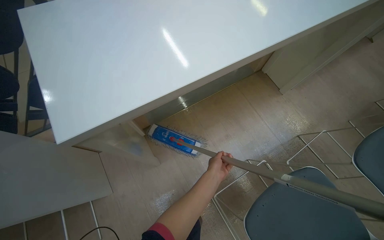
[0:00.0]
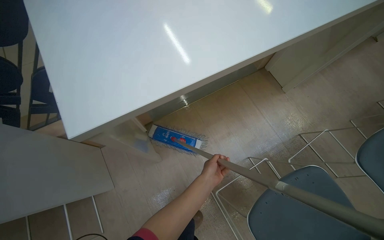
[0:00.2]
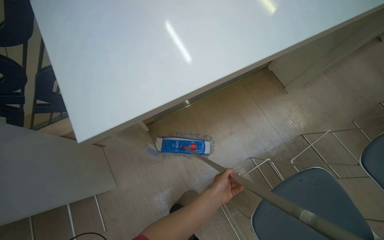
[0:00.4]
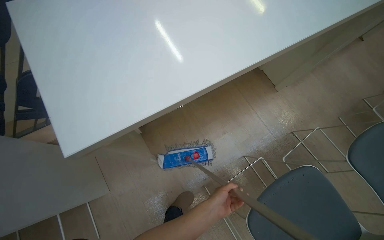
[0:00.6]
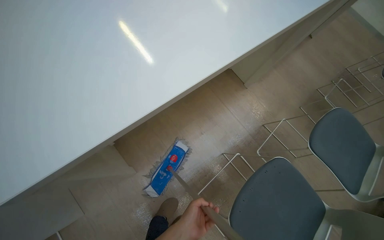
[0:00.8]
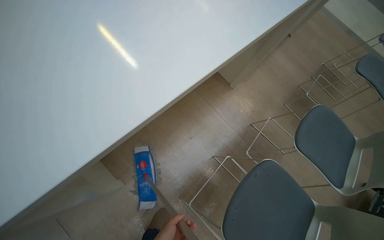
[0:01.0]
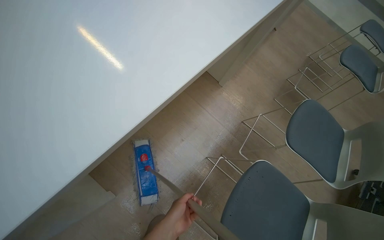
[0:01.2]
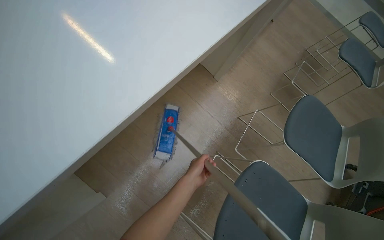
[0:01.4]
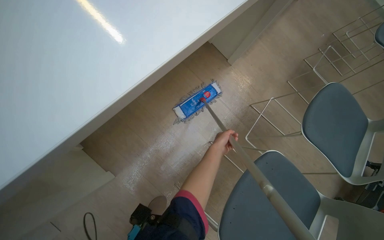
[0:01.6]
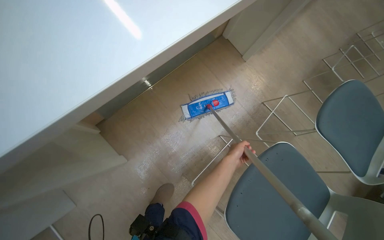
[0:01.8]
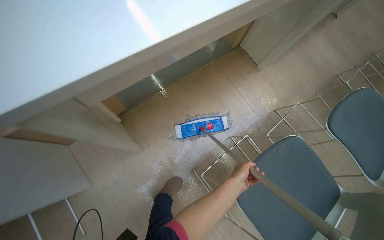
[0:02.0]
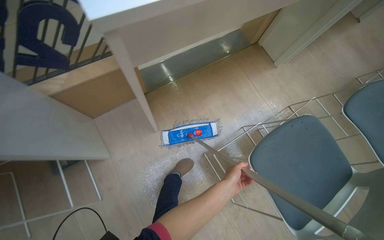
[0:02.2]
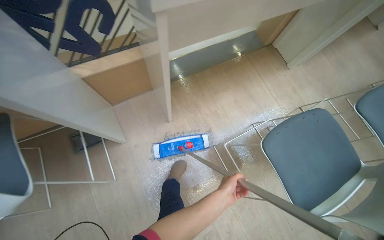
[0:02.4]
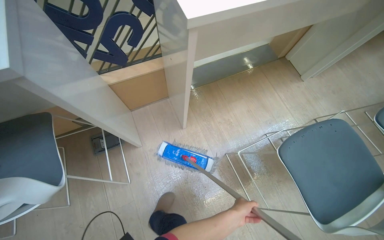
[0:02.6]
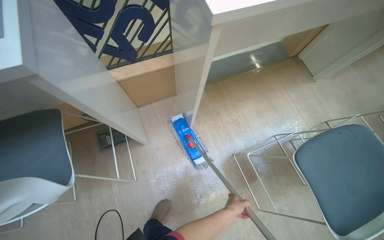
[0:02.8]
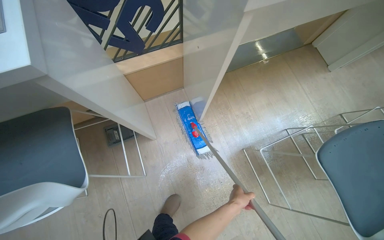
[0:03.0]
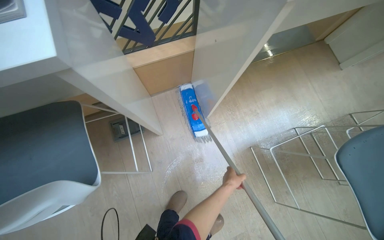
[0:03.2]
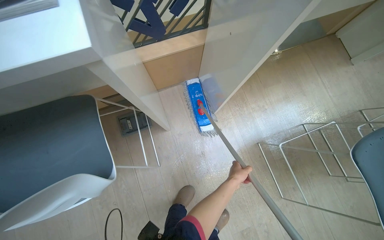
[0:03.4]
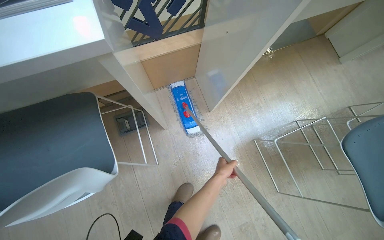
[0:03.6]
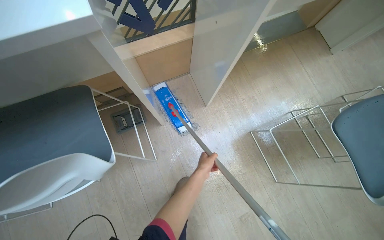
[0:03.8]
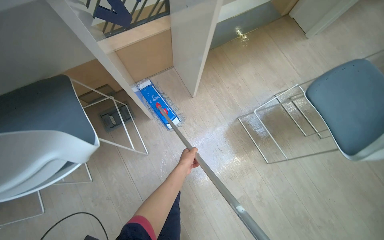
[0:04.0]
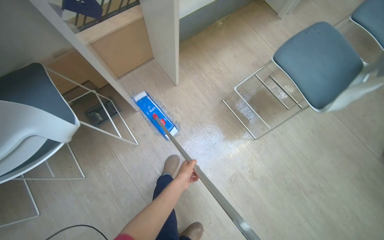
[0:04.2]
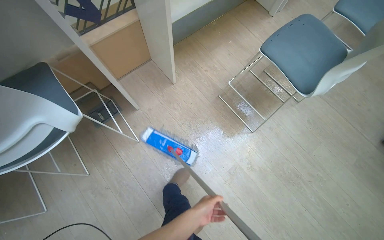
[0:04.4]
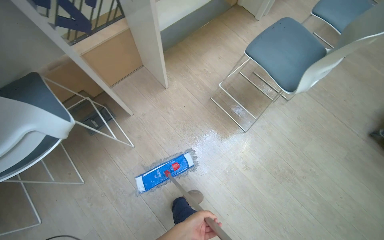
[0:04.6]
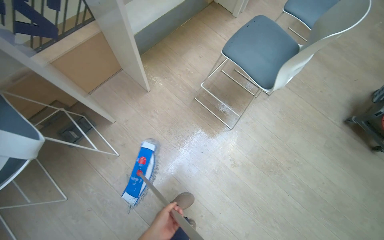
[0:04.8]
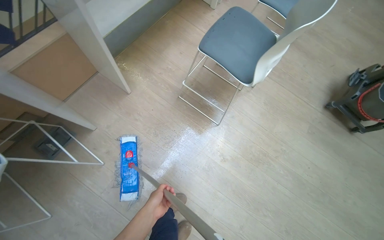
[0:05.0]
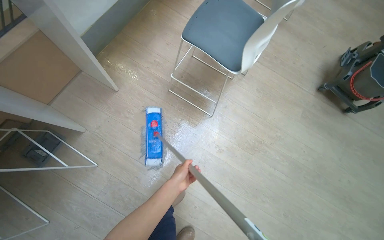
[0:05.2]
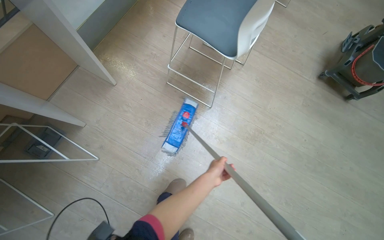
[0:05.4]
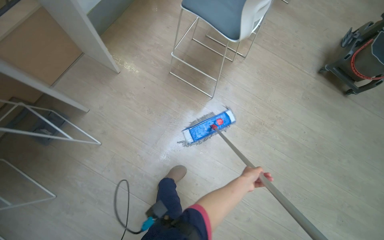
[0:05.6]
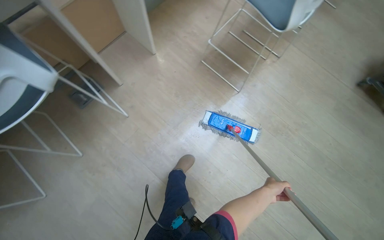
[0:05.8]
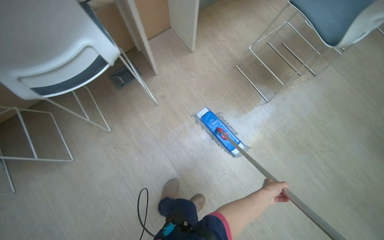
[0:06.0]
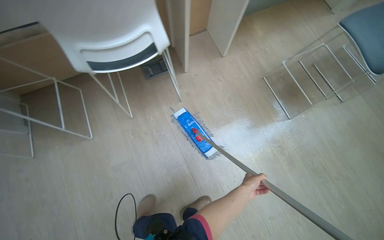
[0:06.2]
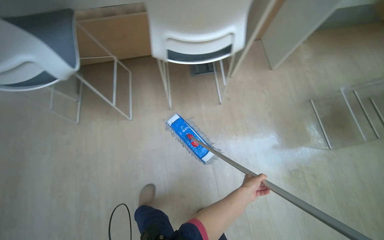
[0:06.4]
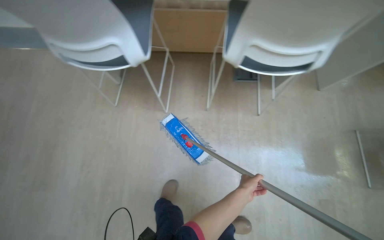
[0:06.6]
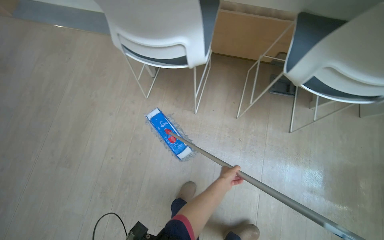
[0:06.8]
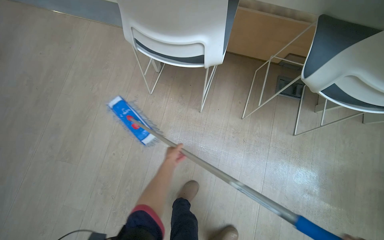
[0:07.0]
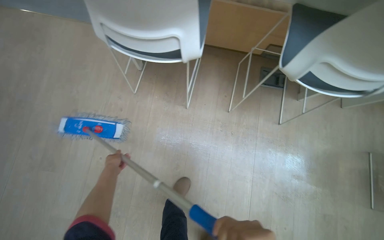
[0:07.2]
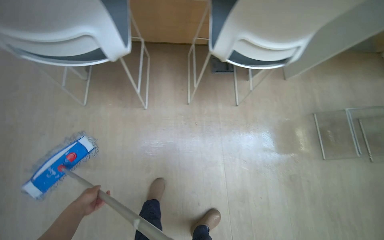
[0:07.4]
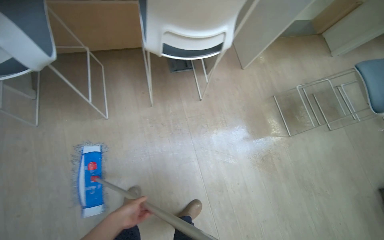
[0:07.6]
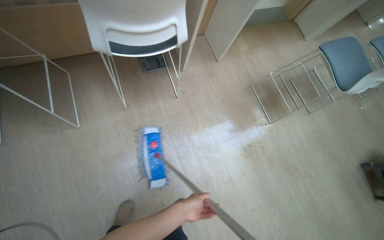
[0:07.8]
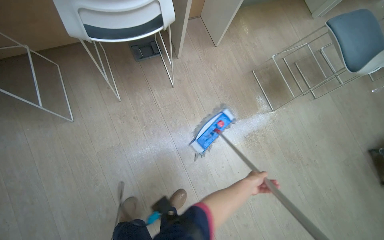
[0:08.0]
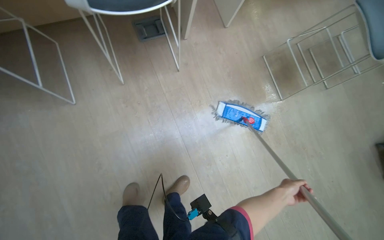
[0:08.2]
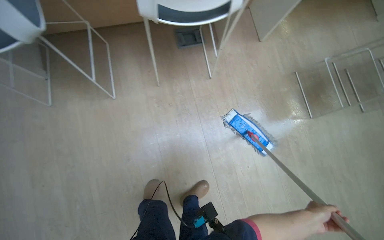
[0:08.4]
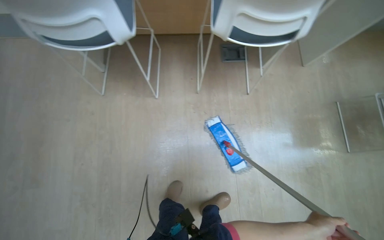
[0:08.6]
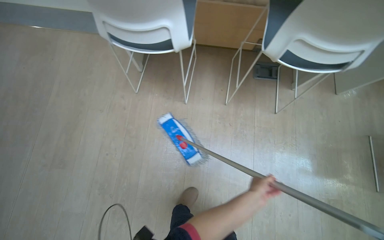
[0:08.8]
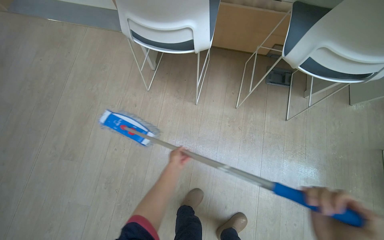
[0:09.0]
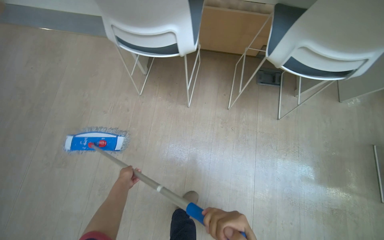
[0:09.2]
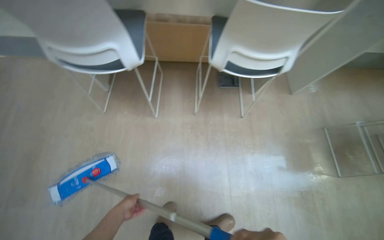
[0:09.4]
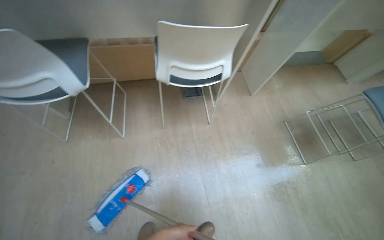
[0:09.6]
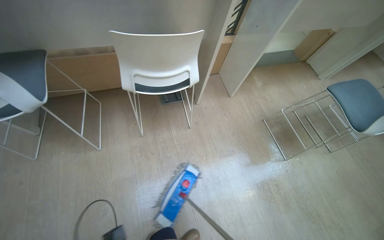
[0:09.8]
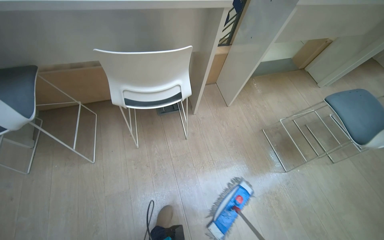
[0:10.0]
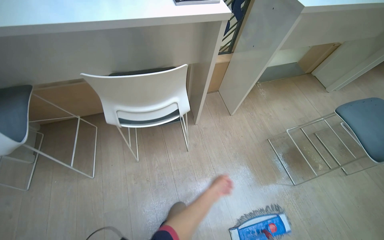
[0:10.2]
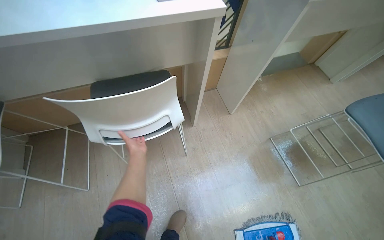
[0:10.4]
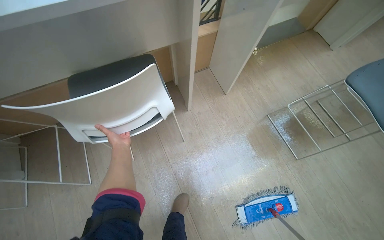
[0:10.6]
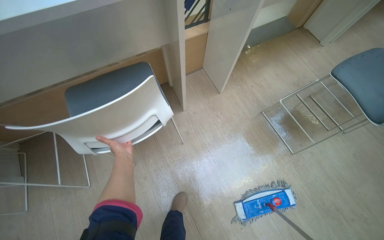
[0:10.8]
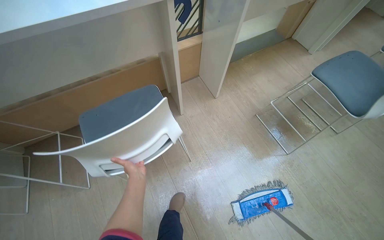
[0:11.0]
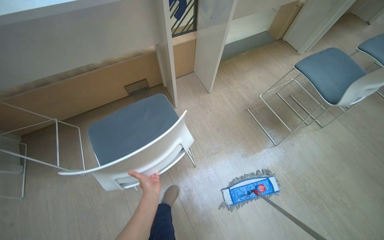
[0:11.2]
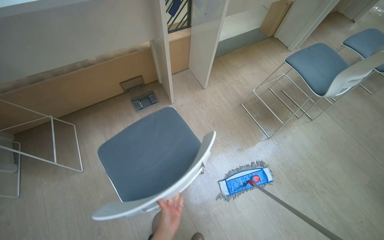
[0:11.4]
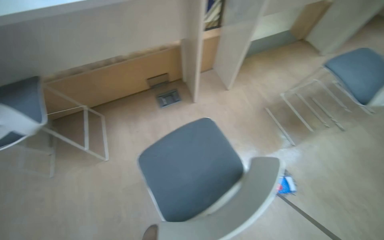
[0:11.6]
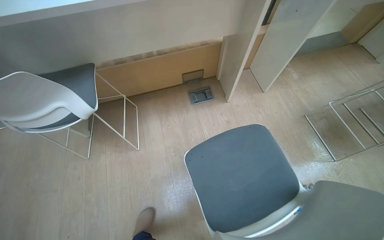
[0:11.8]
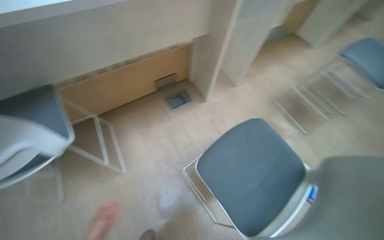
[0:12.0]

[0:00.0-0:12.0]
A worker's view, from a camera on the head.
Job: mopping floor.
The whole recording: Mopping office floor. The worker moves chairs, mops the office floor, and rinses the mop.
0:00.0 to 0:01.6: The head turns to the right by roughly 20 degrees. The left hand travels farther from the camera by roughly 25 cm, and goes down the picture and returns, approximately 5 cm each way.
0:01.6 to 0:03.0: The head travels some 60 cm. The wearer's head swings some 30 degrees to the left.
0:03.0 to 0:04.4: The camera is carried roughly 40 cm.
0:04.4 to 0:06.0: The left hand is displaced to the right by about 20 cm.
0:06.0 to 0:07.6: The wearer moves about 50 cm.
0:07.6 to 0:09.0: The head rotates roughly 30 degrees to the left.
0:09.0 to 0:10.4: The camera is carried about 70 cm. The head turns to the right by about 30 degrees.
0:10.4 to 0:12.0: The head travels roughly 40 cm.

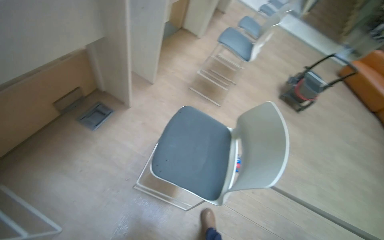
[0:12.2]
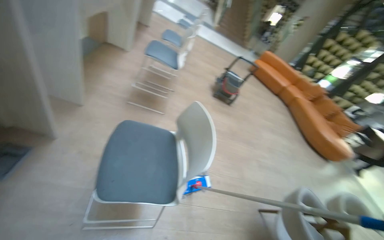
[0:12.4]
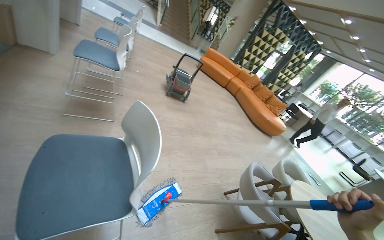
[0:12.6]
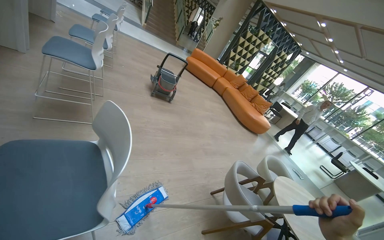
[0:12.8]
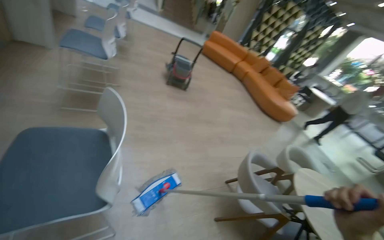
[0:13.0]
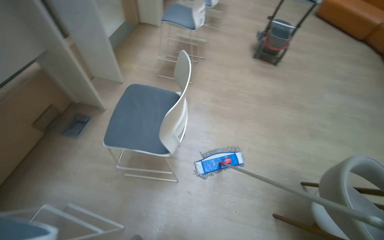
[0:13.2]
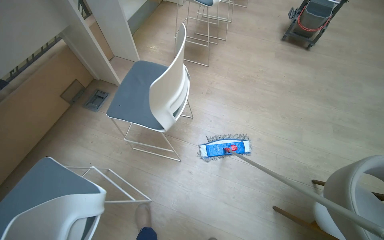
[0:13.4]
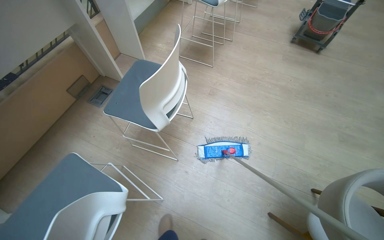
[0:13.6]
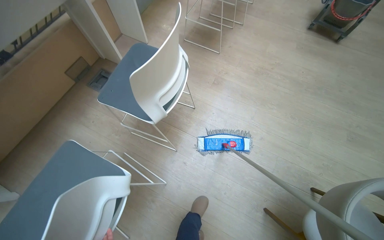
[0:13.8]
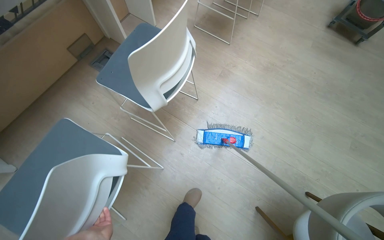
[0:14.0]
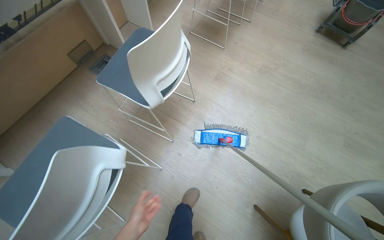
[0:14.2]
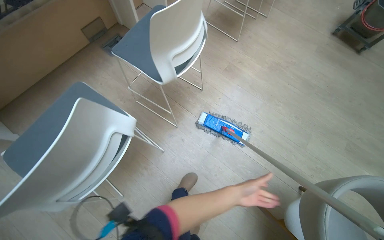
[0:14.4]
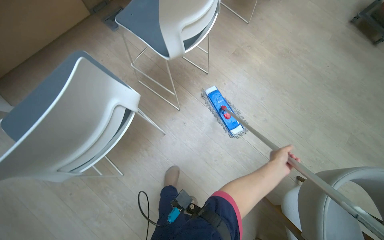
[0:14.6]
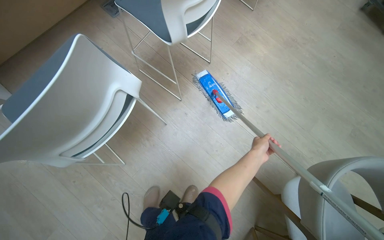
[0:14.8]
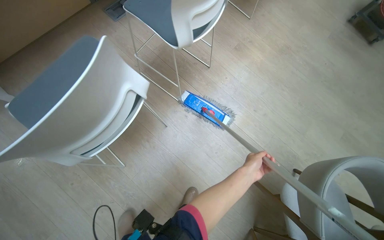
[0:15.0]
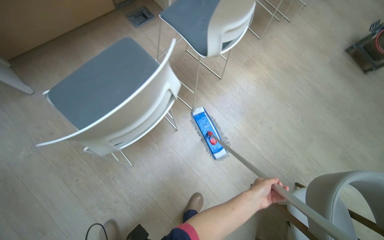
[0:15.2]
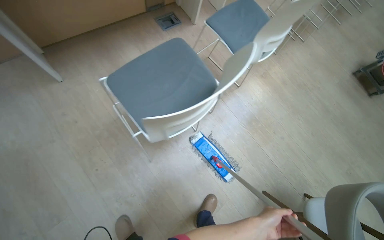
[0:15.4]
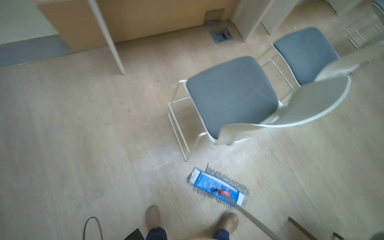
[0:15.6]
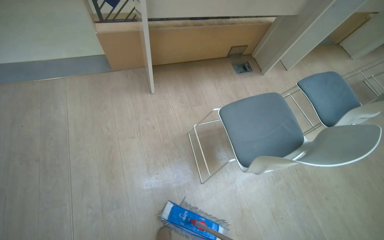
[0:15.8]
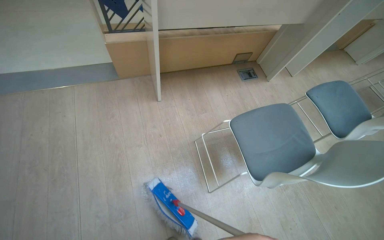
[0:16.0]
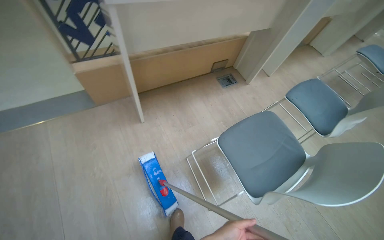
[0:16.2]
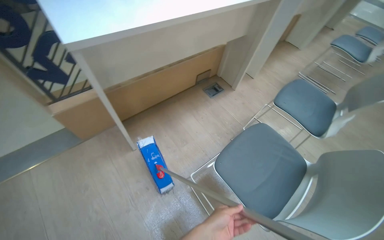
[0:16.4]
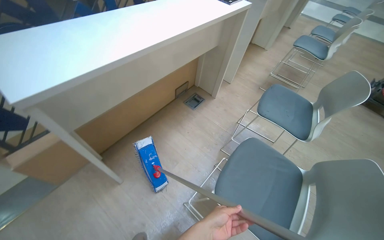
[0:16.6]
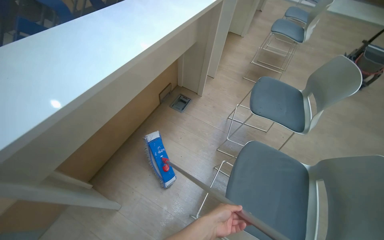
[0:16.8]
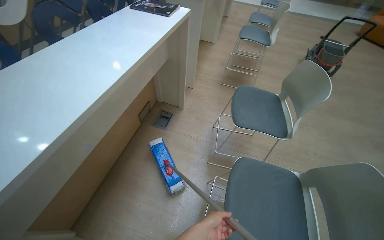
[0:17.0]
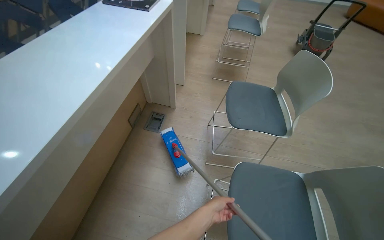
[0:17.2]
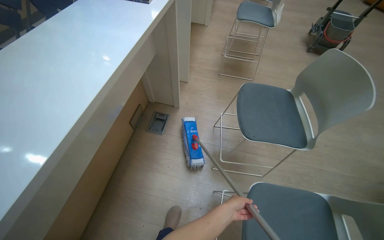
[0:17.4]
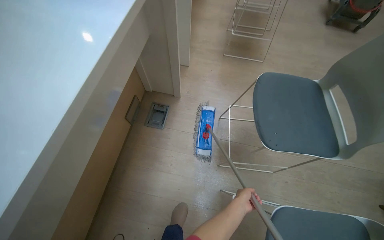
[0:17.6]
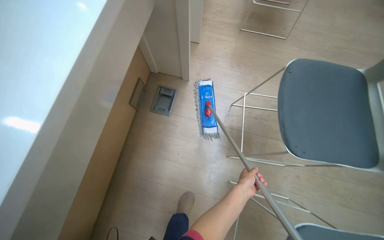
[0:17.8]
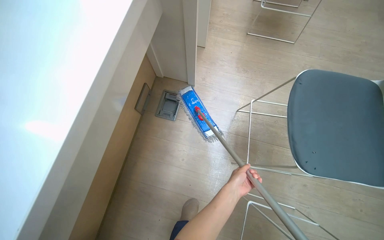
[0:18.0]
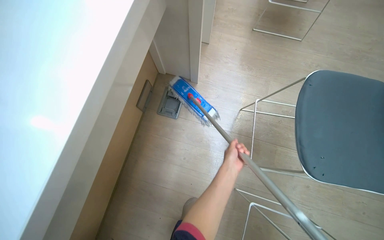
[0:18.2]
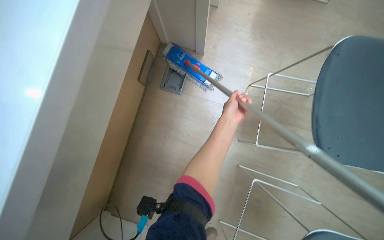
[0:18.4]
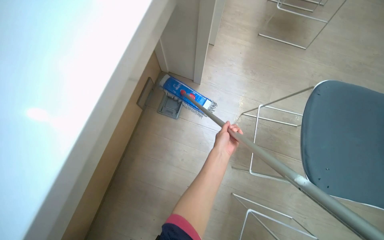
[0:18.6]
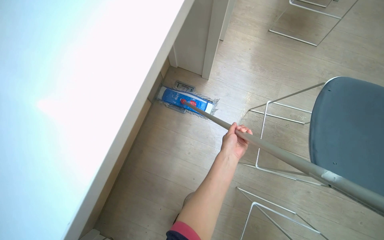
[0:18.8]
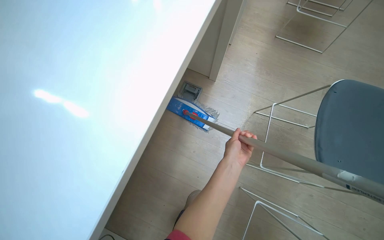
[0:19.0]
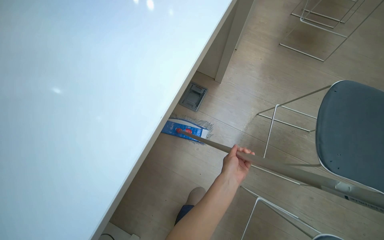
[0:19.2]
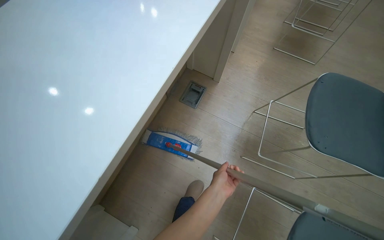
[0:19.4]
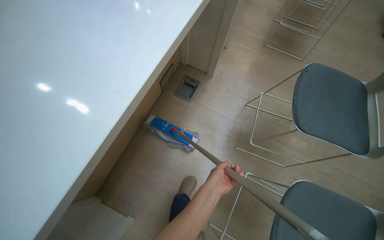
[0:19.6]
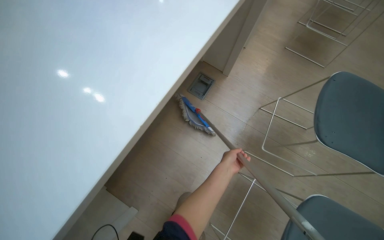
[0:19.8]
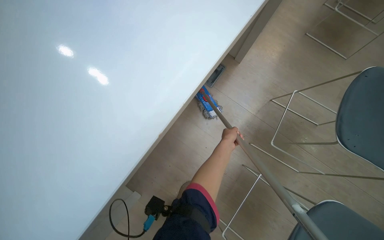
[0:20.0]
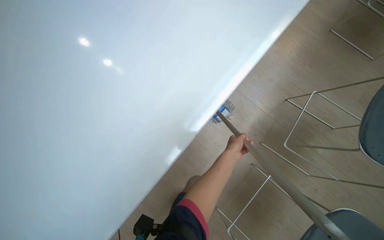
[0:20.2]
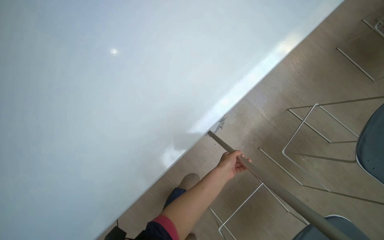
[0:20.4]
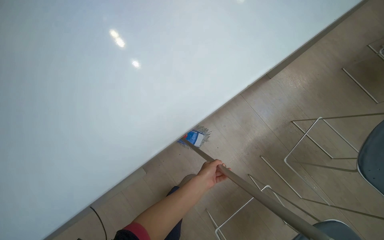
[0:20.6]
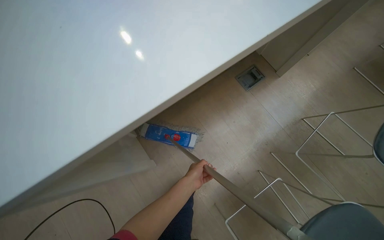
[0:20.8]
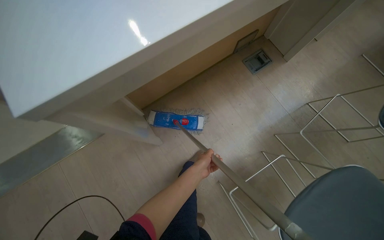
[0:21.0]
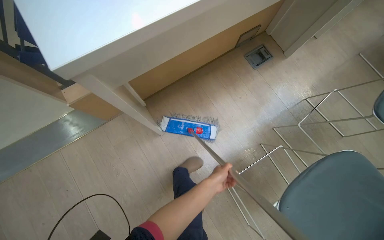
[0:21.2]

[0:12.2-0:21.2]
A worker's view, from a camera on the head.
Job: mopping floor.
The whole recording: Mopping office floor. The worker moves chairs, mops the office floor, and rinses the mop.
0:12.2 to 0:13.8: The camera travels approximately 60 cm. The camera pitches downward, by about 20 degrees.
0:15.2 to 0:16.6: The camera travels some 80 cm. The camera pitches upward, by approximately 20 degrees.
0:16.6 to 0:18.2: The camera travels approximately 90 cm. The camera pitches downward, by roughly 25 degrees.
0:18.2 to 0:19.8: The camera travels some 40 cm.
